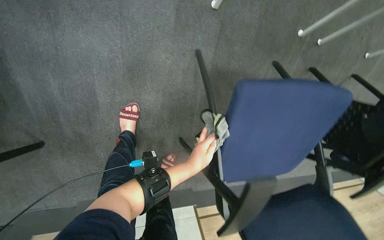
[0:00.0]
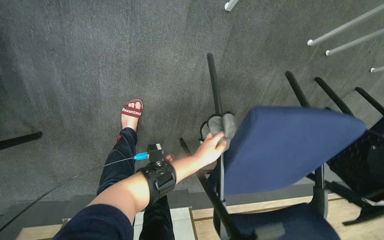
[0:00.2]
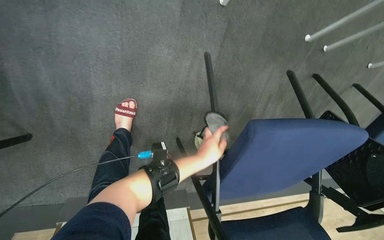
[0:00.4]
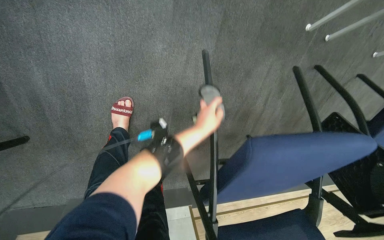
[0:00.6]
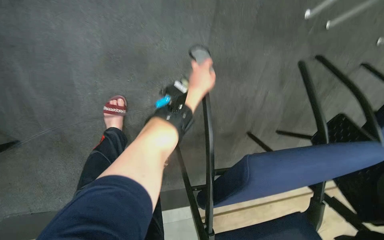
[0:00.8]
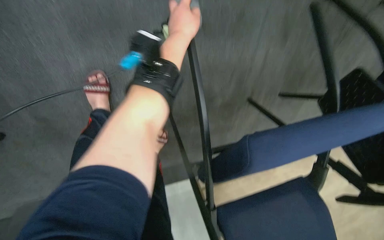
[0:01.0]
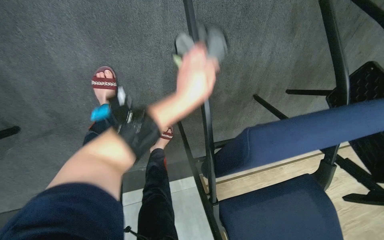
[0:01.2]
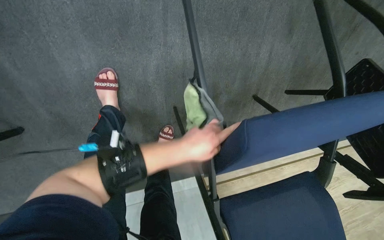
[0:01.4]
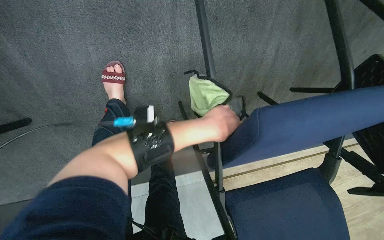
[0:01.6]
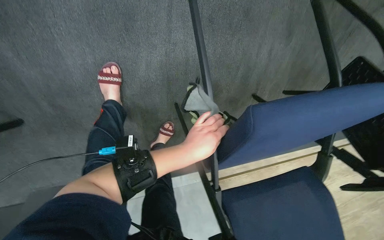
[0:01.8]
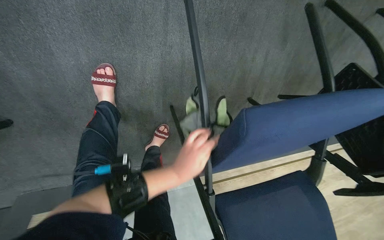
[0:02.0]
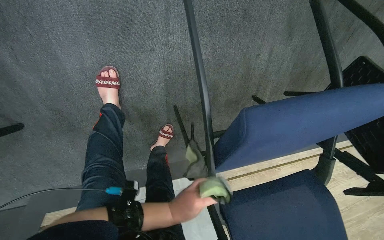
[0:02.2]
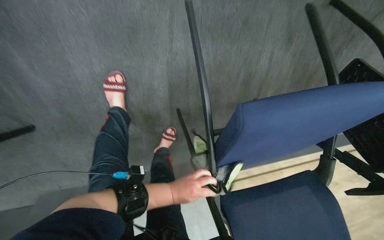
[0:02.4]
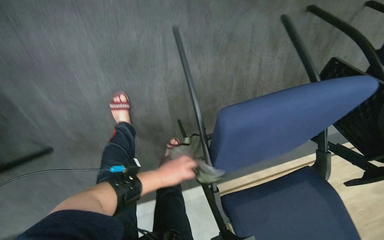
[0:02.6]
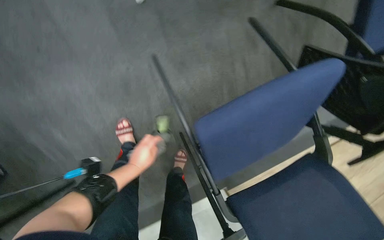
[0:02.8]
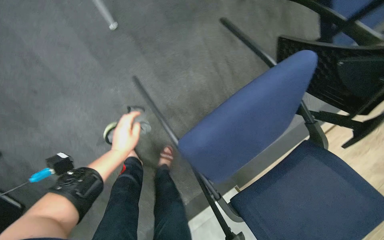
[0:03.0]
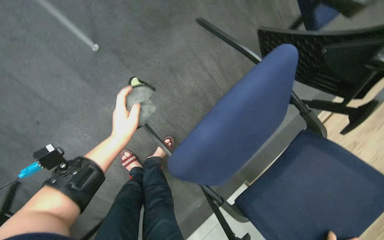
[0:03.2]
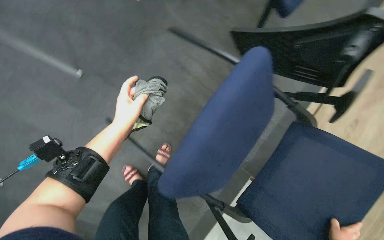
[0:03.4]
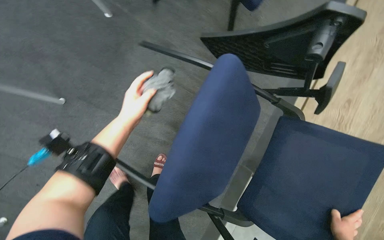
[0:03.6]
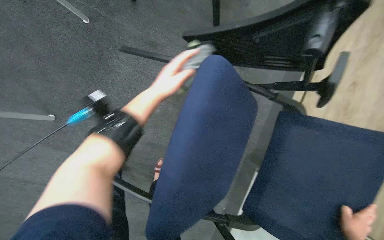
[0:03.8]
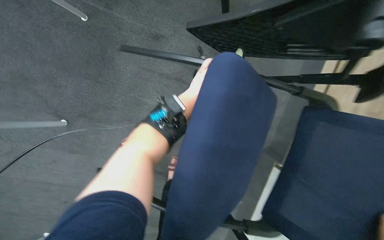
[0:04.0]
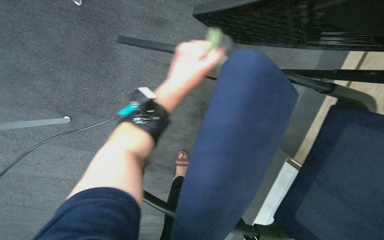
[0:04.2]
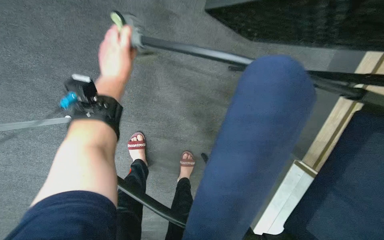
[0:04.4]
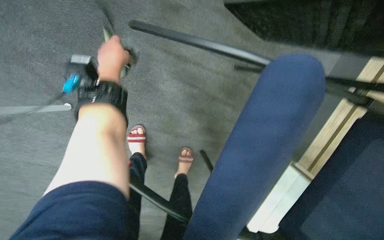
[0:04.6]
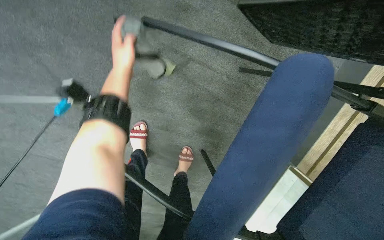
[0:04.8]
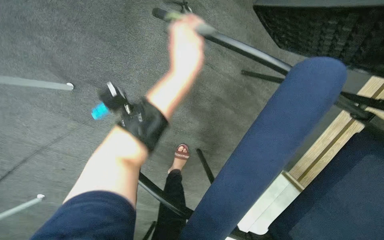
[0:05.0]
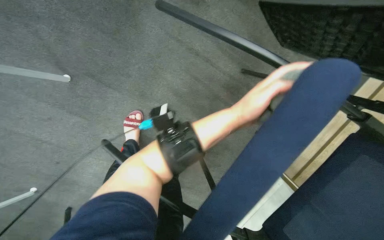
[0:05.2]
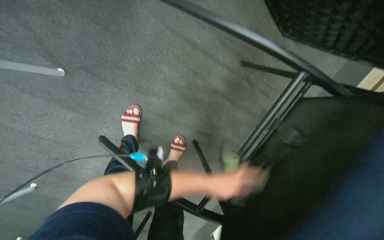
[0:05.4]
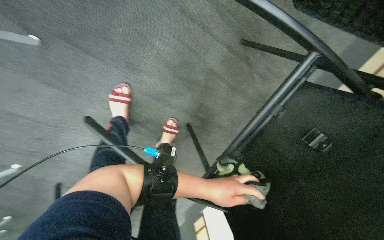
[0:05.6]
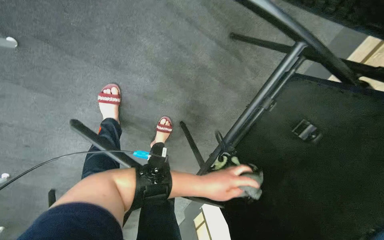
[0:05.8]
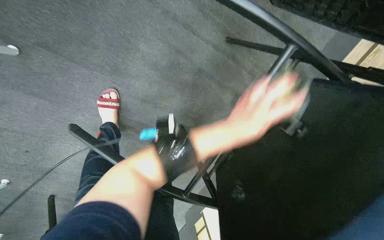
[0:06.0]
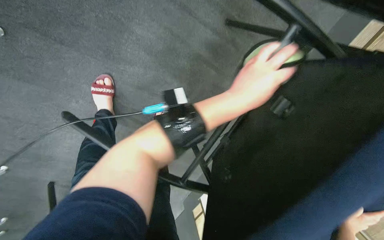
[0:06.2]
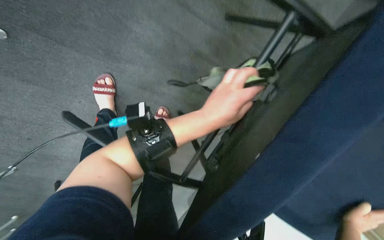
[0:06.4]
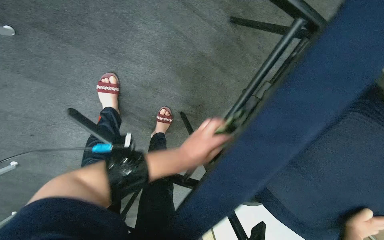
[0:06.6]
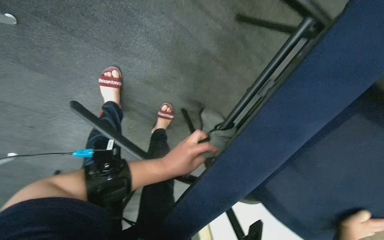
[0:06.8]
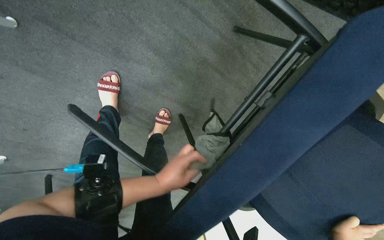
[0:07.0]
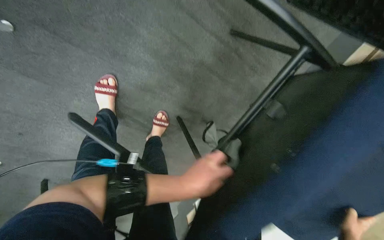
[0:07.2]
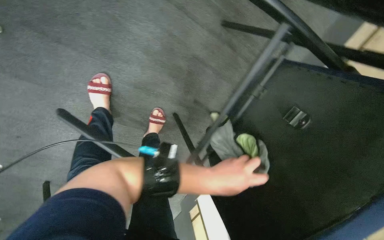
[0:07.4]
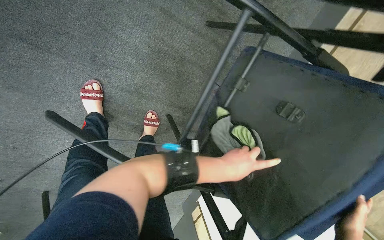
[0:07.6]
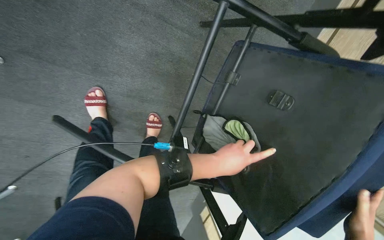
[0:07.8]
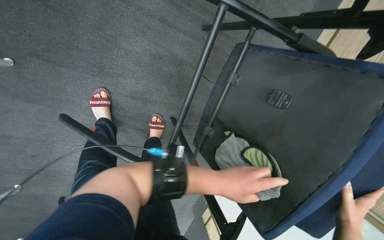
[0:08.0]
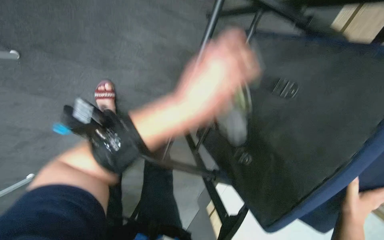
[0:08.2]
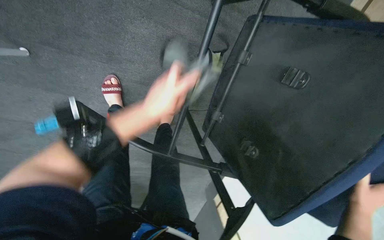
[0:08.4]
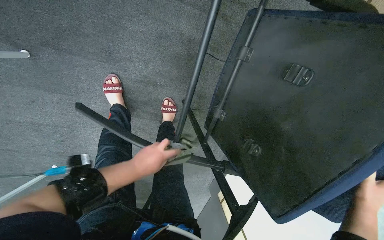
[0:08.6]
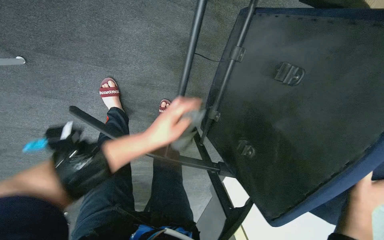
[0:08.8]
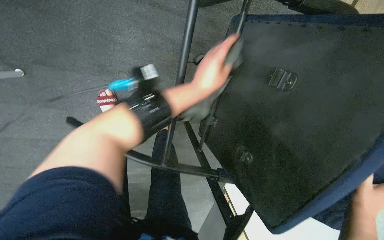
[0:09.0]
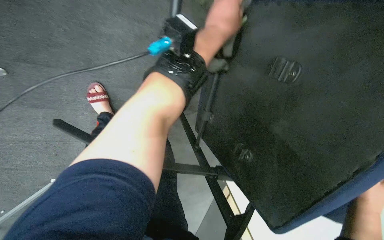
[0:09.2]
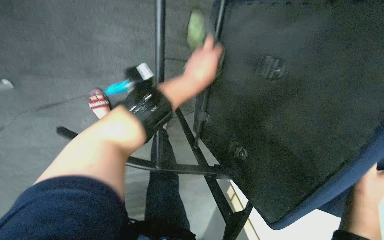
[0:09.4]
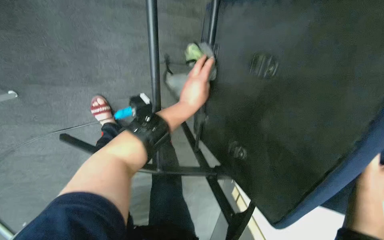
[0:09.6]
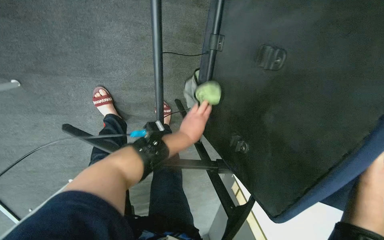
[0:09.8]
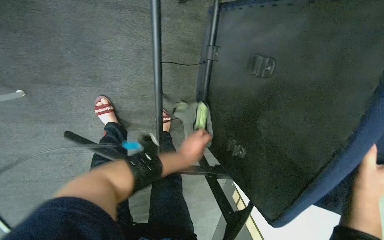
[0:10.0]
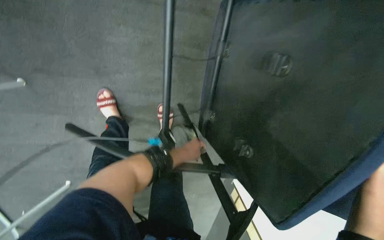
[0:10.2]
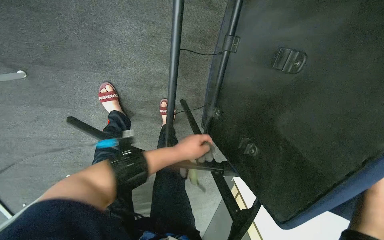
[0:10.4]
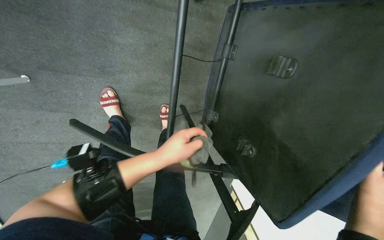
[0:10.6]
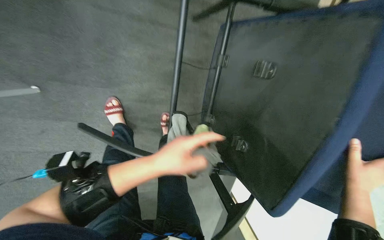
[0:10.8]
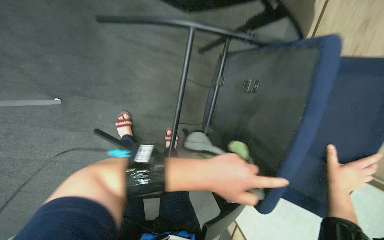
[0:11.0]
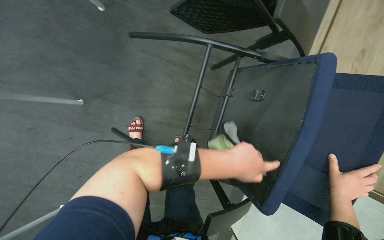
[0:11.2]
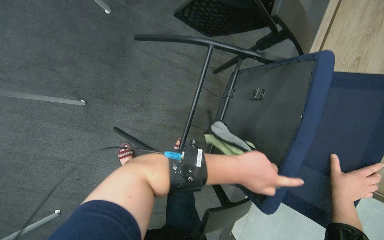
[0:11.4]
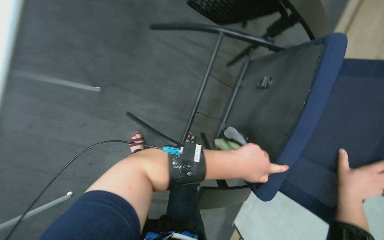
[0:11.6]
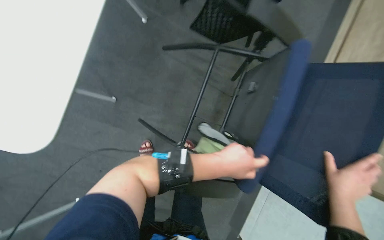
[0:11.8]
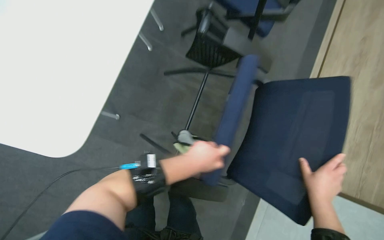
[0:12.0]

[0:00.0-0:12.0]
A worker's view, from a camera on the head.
Job: wiping surfaces.
The whole recording: Wiping conference room tables and chairs. The worker wipes down tables and chairs in the conference room, periodically rinsing the cloth.
0:00.0 to 0:01.6: The view tips downward by approximately 10 degrees. The left hand travels up the picture and back again, roughly 25 cm each way.
0:01.6 to 0:03.0: The wearer looks some 15 degrees further upward. The scene rotates counterclockwise by some 30 degrees.
0:03.0 to 0:04.4: The view tilts approximately 15 degrees downward. The scene turns approximately 35 degrees counterclockwise in the picture.
0:04.4 to 0:06.0: The left hand travels down the picture and to the right by roughly 35 cm.
0:06.0 to 0:07.6: The left hand travels down the picture by some 15 cm.
0:07.6 to 0:09.0: The left hand travels up the picture by approximately 15 cm, and goes to the left and returns, approximately 25 cm each way.
0:09.0 to 0:10.4: The left hand goes about 20 cm down the picture and farther from the camera.
0:10.4 to 0:12.0: The camera pitches upward, by roughly 35 degrees. The left hand shifts roughly 30 cm nearer to the camera, and moves approximately 15 cm to the right and comes back.

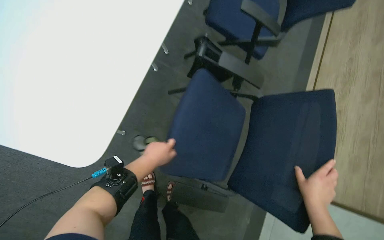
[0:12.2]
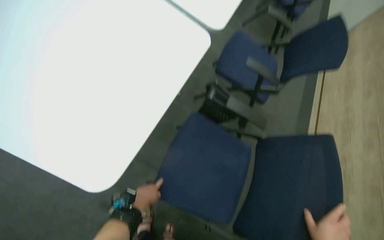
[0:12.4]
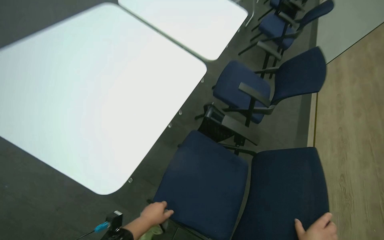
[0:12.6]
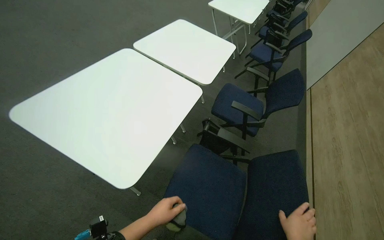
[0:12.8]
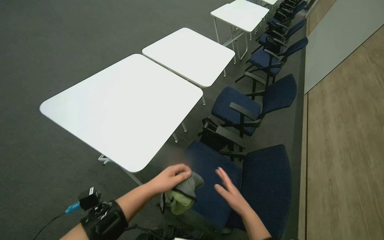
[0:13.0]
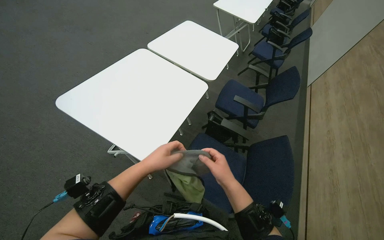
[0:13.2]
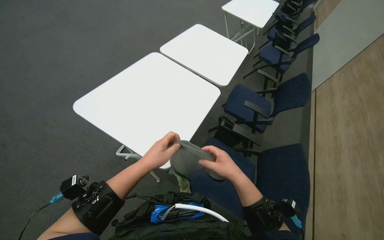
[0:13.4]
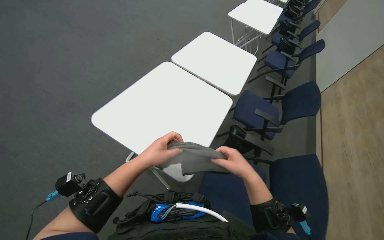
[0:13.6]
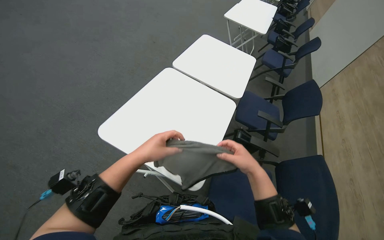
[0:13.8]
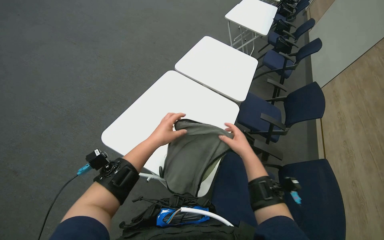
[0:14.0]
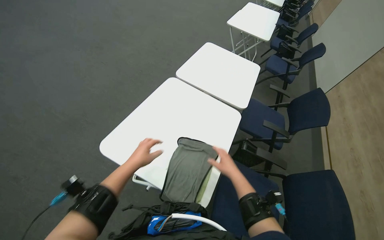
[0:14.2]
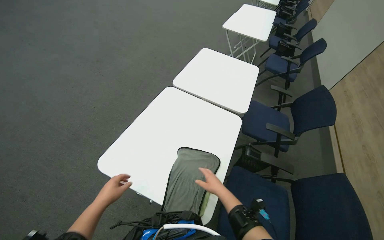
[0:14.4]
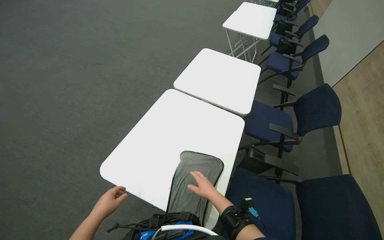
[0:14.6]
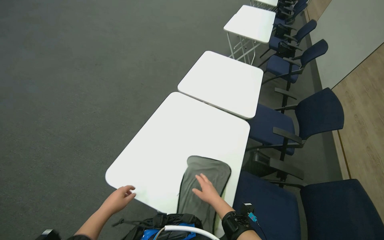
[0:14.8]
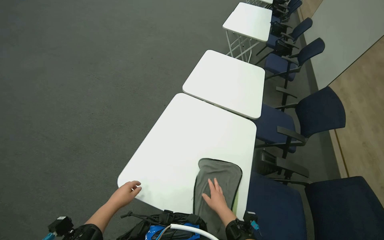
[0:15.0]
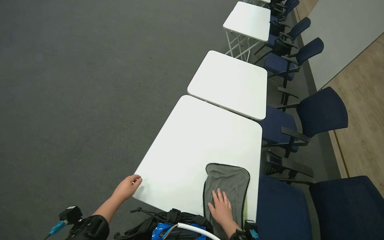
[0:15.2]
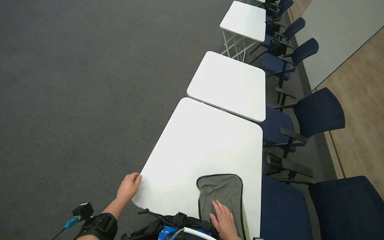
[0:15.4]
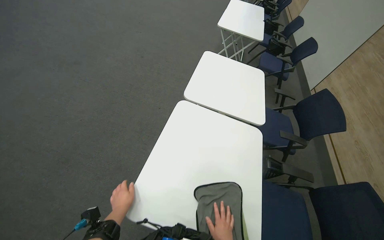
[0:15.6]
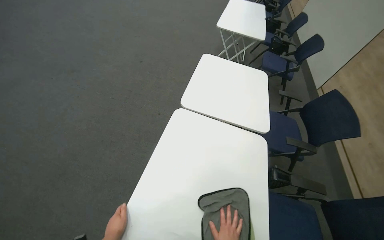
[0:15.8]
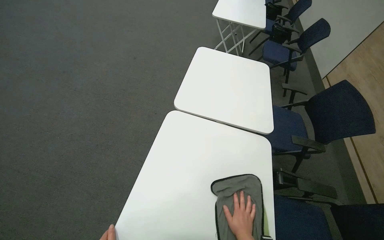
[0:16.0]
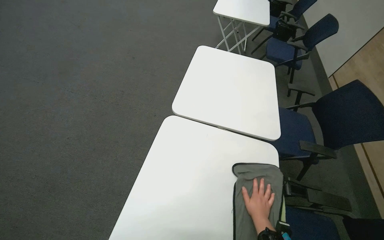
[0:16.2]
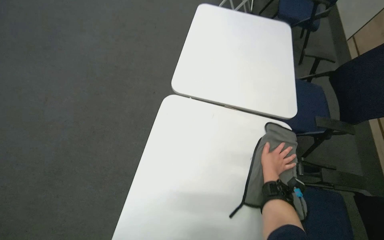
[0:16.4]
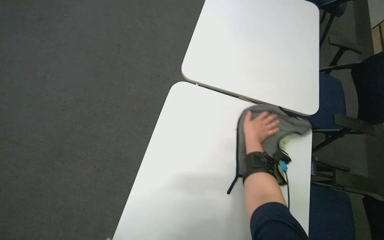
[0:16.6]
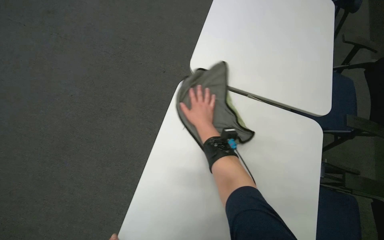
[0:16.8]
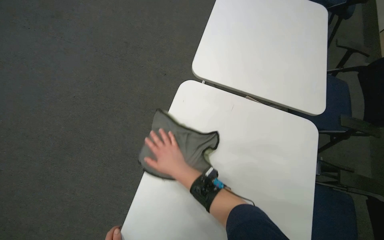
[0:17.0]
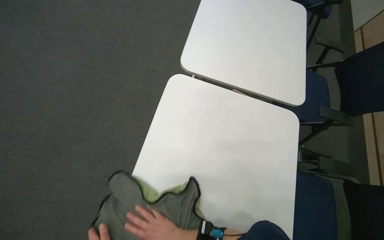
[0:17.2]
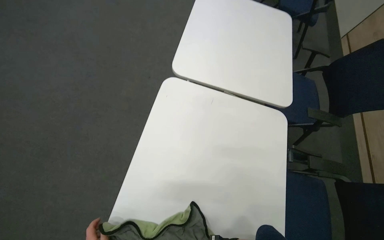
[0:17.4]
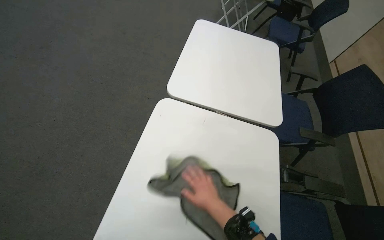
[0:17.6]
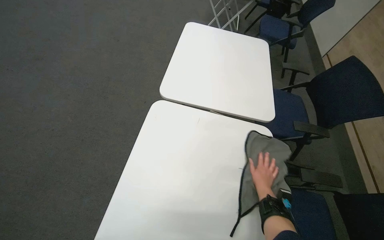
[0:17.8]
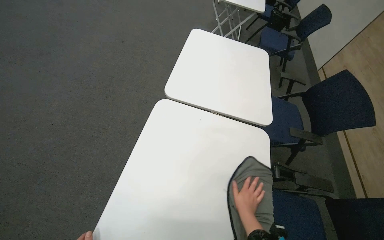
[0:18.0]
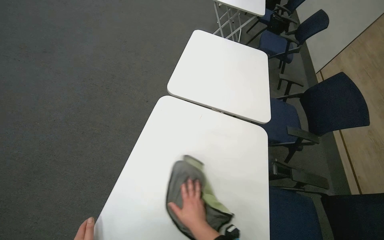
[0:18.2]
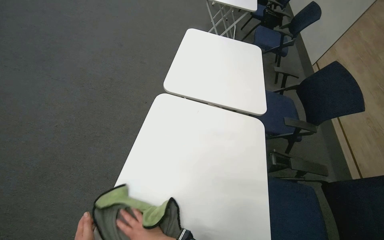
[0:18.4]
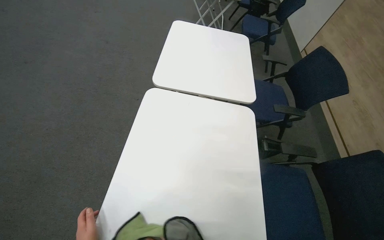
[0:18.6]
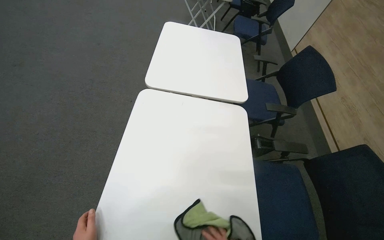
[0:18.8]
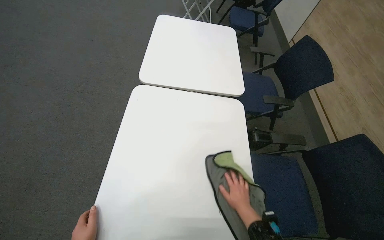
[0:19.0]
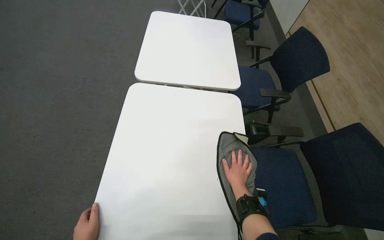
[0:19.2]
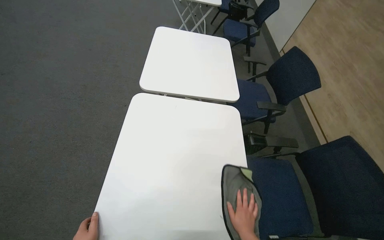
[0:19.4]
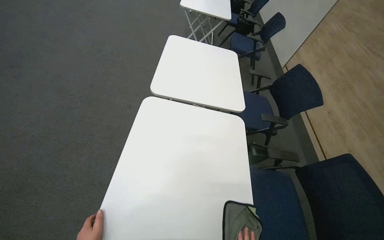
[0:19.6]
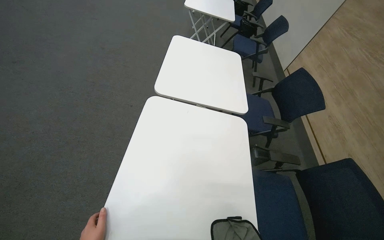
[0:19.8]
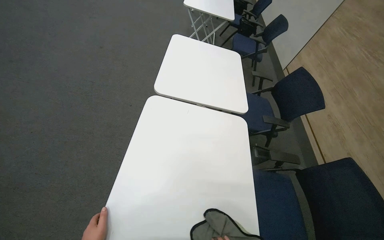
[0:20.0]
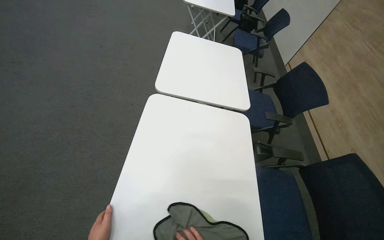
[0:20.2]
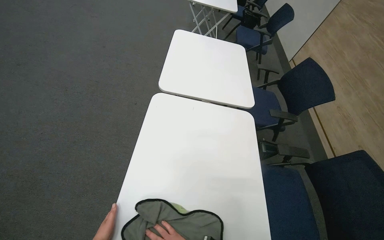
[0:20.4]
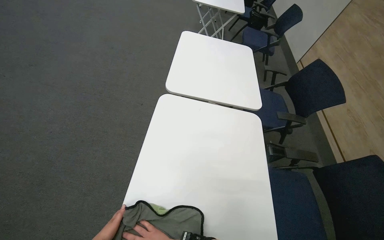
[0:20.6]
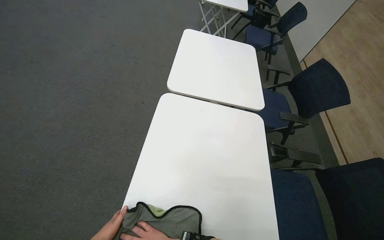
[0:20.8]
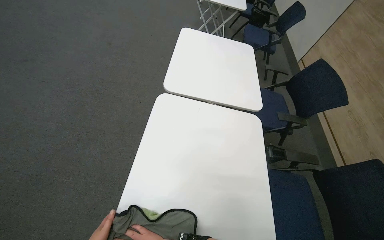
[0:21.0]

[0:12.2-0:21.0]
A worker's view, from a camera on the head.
Job: wiping surfaces.
The whole recording: Wiping conference room tables and chairs. The worker wipes down tables and chairs in the conference room, periodically rinsing the cloth.
0:12.2 to 0:13.6: The camera travels about 40 cm. The camera pitches upward, by approximately 35 degrees.
0:13.6 to 0:15.2: The left hand moves to the left and farther from the camera, roughly 35 cm, while the right hand is displaced farther from the camera and down the picture by some 30 cm.
0:15.2 to 0:16.6: The wearer moves some 50 cm. The view tilts about 20 degrees downward.
